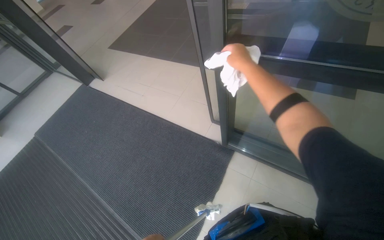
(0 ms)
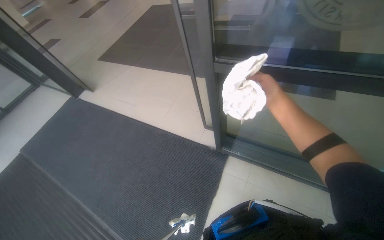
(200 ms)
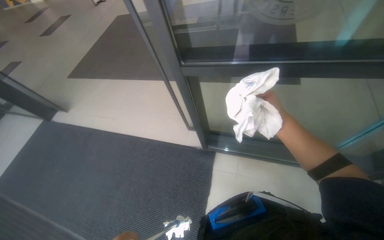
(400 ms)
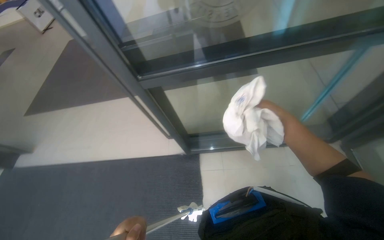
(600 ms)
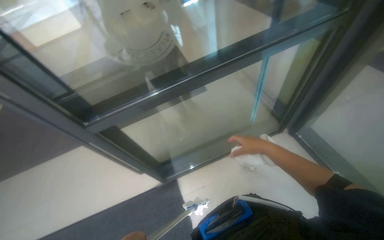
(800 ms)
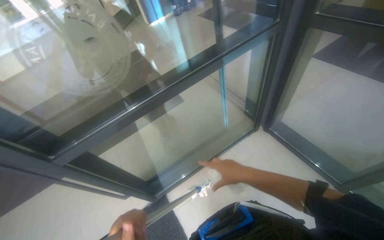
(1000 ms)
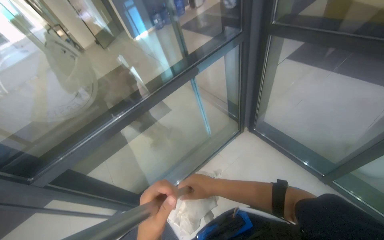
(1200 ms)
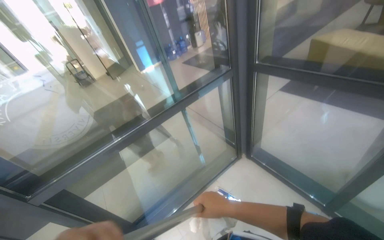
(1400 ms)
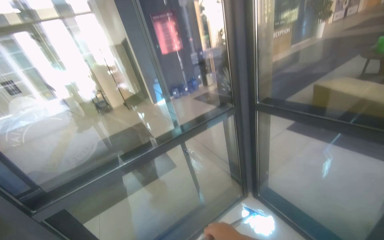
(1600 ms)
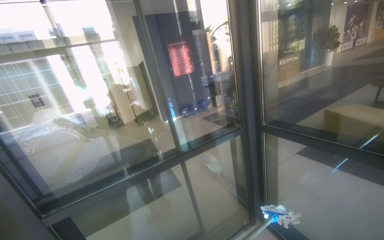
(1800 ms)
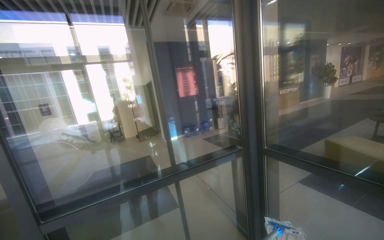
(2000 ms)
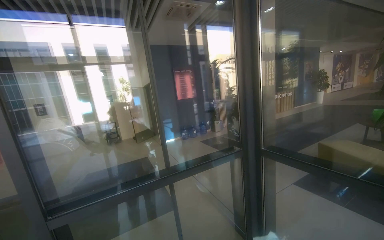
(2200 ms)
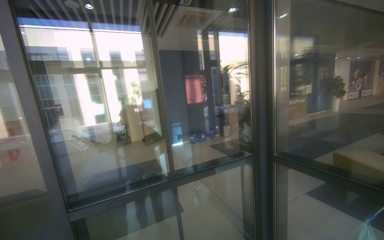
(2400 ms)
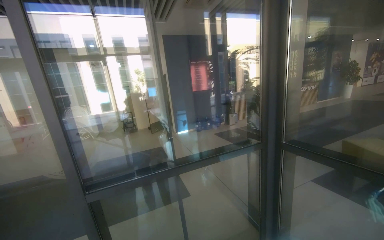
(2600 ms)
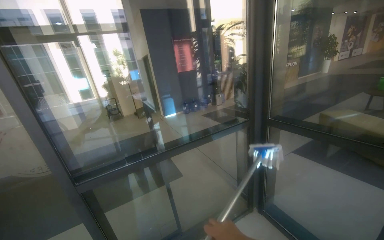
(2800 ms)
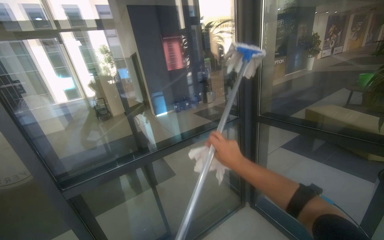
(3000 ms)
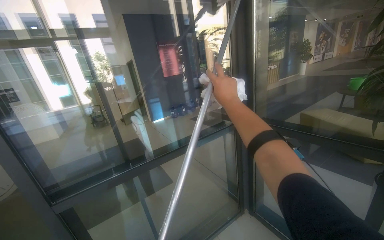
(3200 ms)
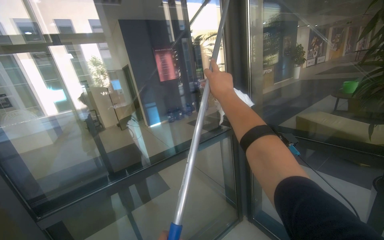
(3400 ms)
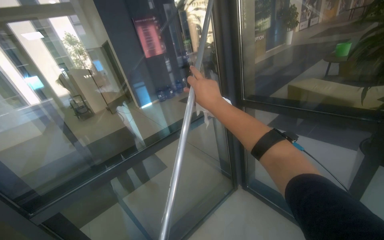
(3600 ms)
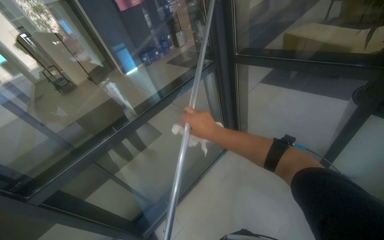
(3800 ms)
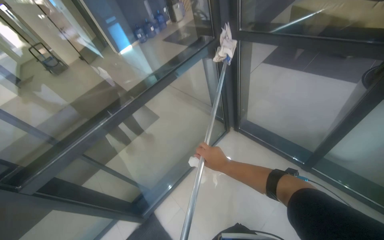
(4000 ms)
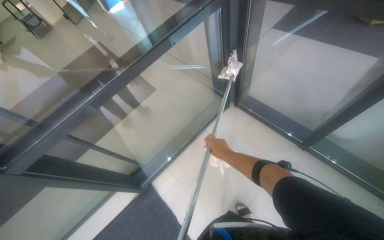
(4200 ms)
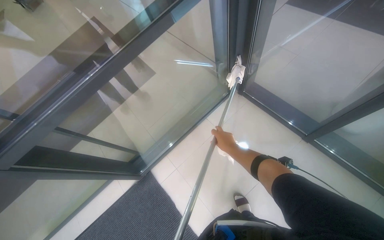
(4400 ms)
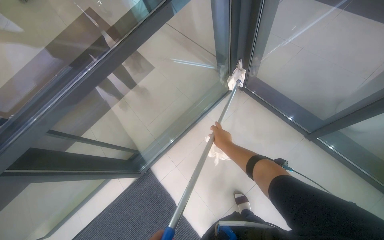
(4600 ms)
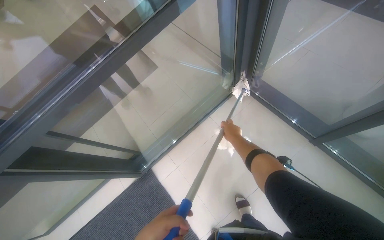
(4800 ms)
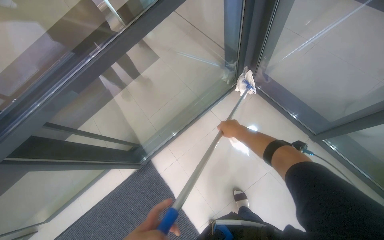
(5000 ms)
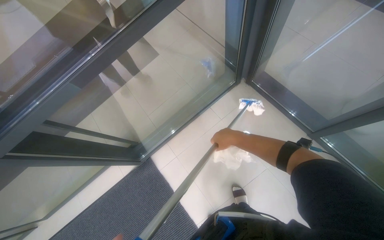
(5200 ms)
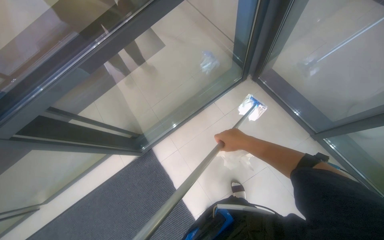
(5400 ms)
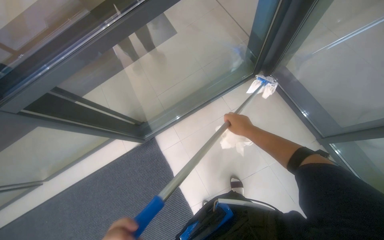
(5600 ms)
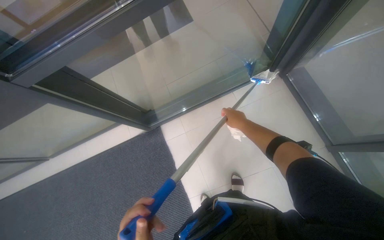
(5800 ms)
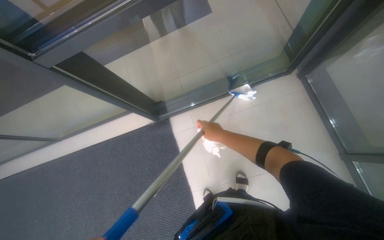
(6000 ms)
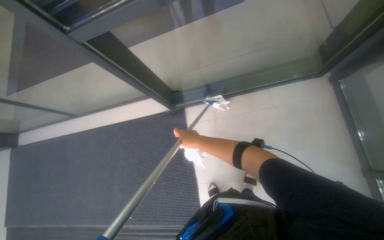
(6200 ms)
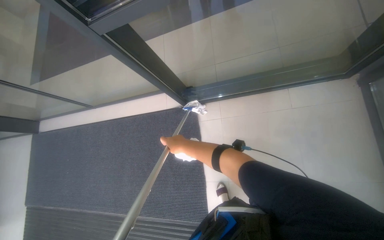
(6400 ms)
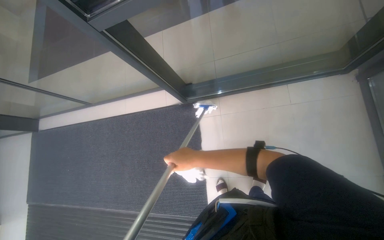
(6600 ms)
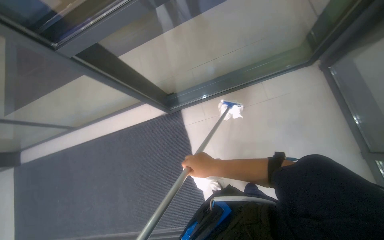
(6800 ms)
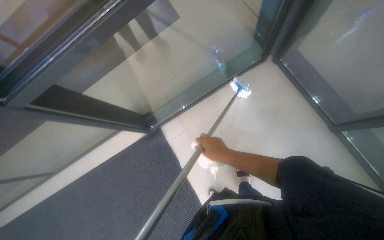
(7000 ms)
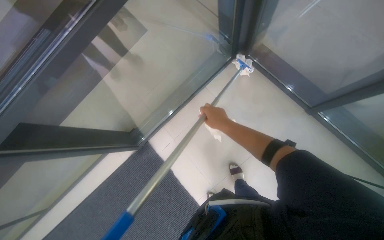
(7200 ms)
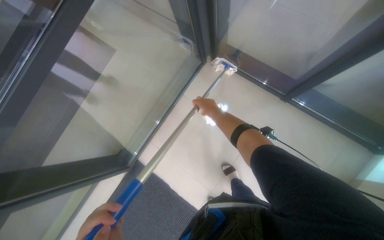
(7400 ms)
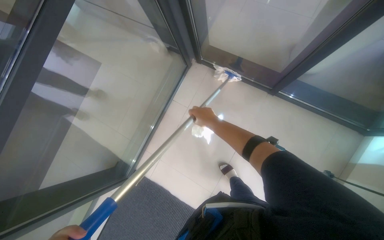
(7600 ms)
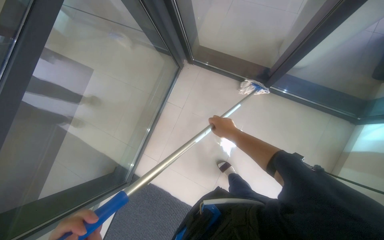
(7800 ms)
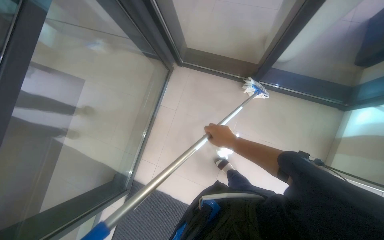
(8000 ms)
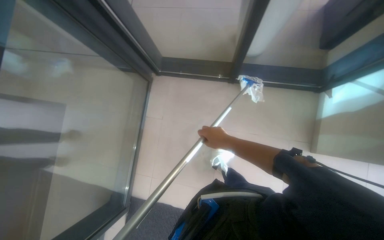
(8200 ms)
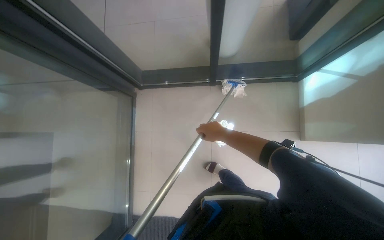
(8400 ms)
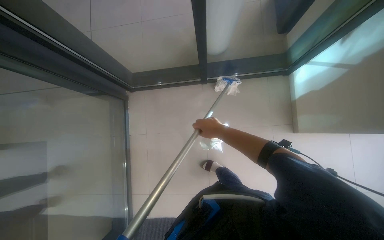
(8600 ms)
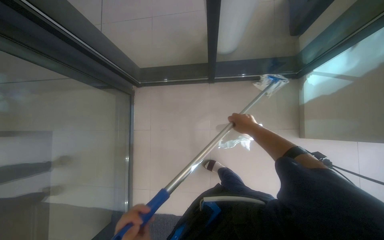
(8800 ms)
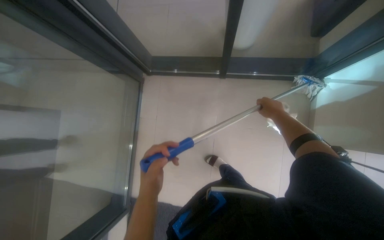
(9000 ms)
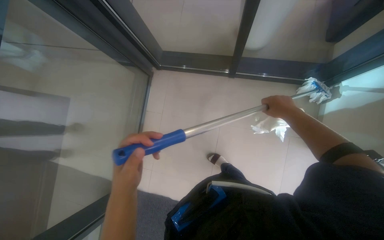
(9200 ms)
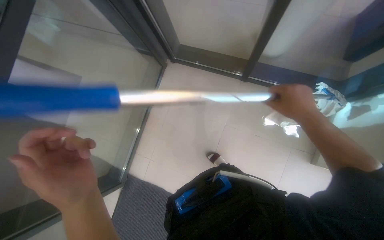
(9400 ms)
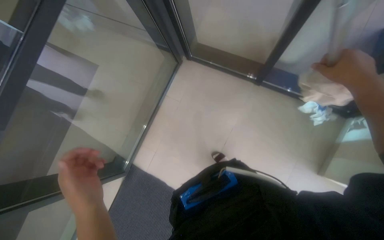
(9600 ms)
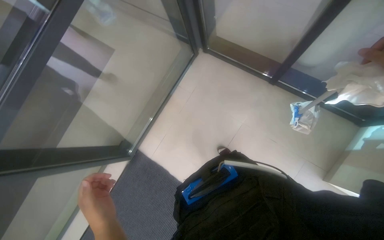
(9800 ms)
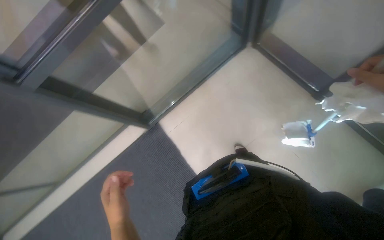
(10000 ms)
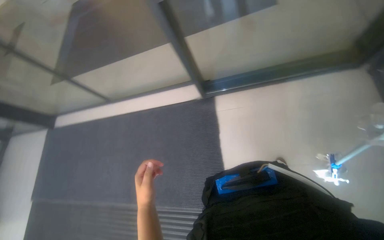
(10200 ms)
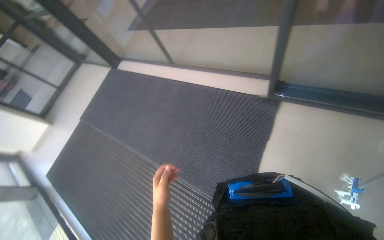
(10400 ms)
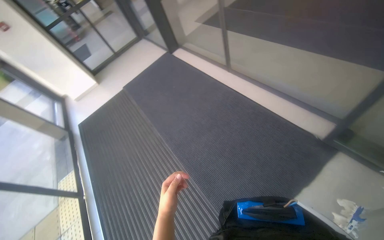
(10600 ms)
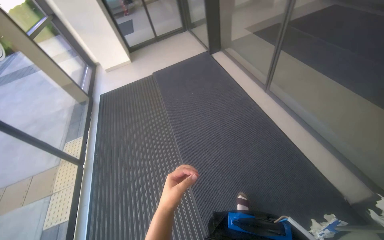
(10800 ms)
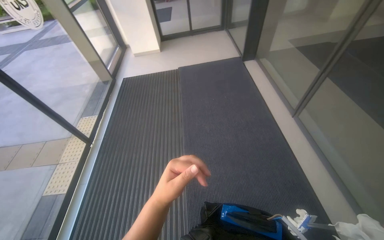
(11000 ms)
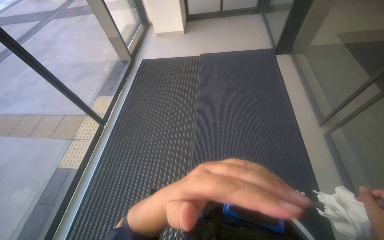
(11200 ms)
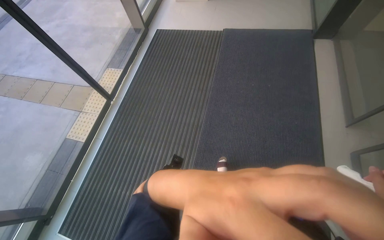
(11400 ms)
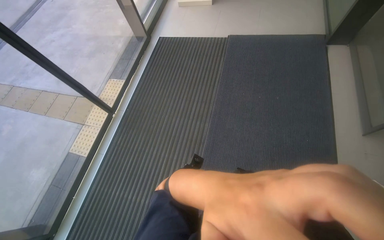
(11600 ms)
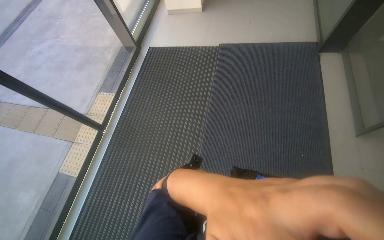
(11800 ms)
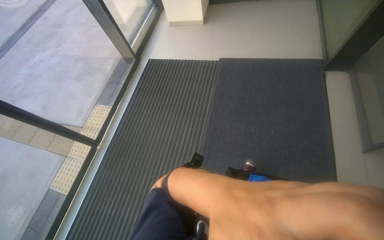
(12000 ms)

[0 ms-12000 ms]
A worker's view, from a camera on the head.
Job: cleaning windows.
The whole recording: Cleaning glass windows with mop. The worker cleans the large glass windows using a mop with a cloth.
0 ms to 1600 ms: The wearer looks roughly 60 degrees further to the right. The camera pitches upward, by approximately 45 degrees.
3000 ms to 4400 ms: The camera pitches downward, by approximately 45 degrees.
4400 ms to 6000 ms: The camera pitches downward, by some 15 degrees. The right hand travels to the left by approximately 20 cm.
6000 ms to 7600 ms: The head turns to the right by some 45 degrees.
9000 ms to 10400 ms: The wearer's head swings approximately 60 degrees to the left.
10400 ms to 12000 ms: The camera is carried roughly 1.5 m. The wearer looks about 75 degrees further to the left. The camera pitches downward, by some 15 degrees.

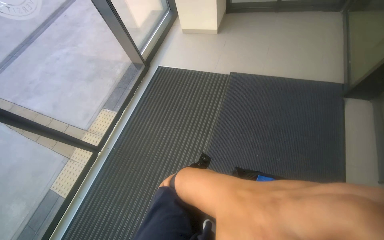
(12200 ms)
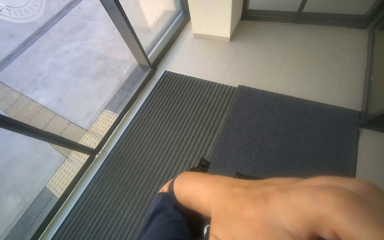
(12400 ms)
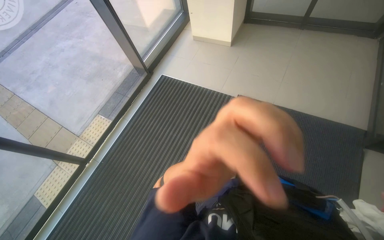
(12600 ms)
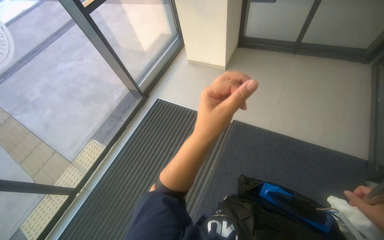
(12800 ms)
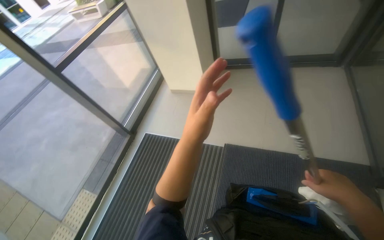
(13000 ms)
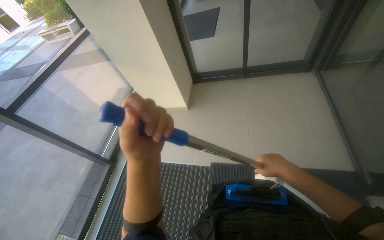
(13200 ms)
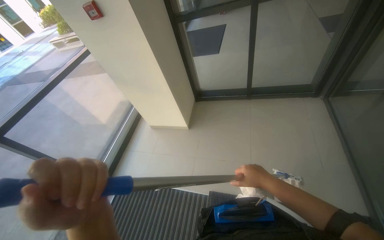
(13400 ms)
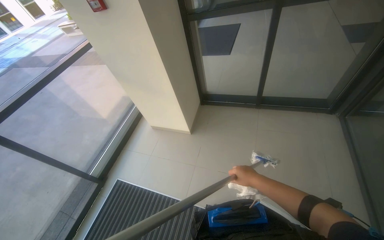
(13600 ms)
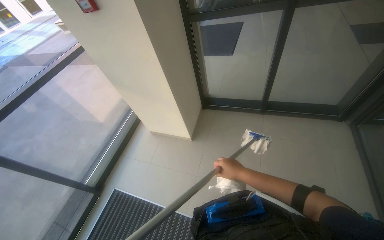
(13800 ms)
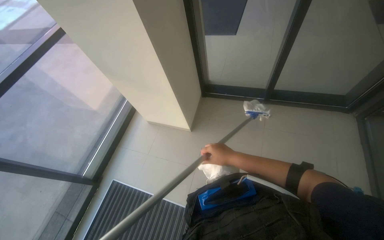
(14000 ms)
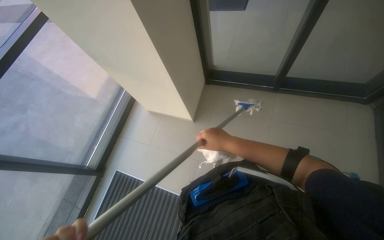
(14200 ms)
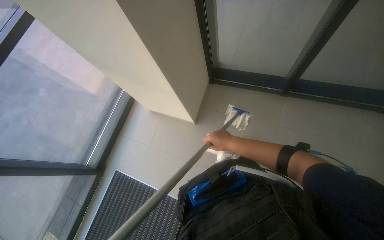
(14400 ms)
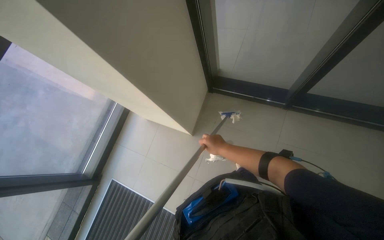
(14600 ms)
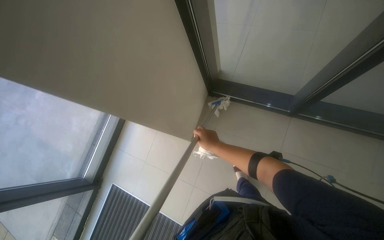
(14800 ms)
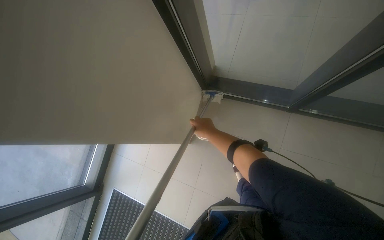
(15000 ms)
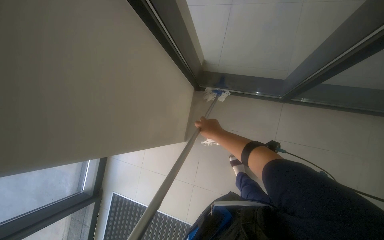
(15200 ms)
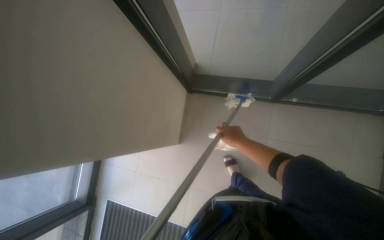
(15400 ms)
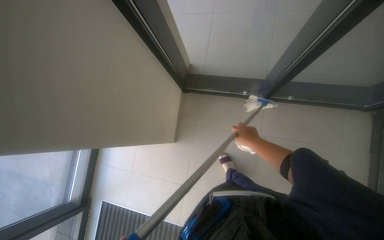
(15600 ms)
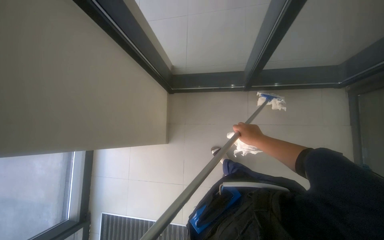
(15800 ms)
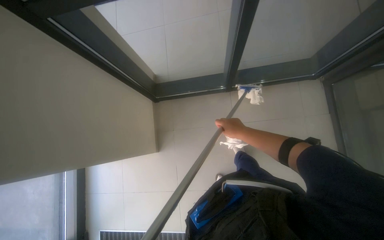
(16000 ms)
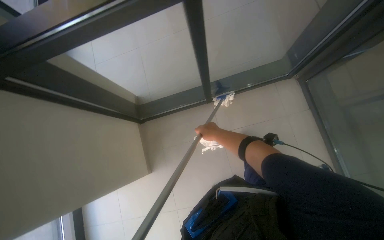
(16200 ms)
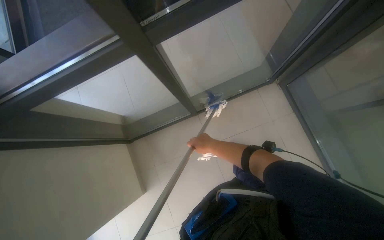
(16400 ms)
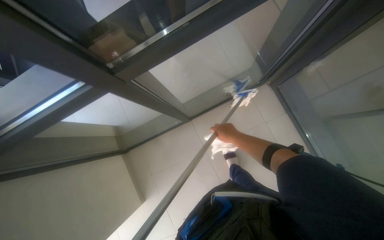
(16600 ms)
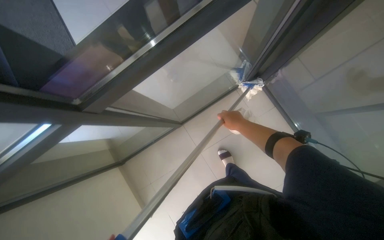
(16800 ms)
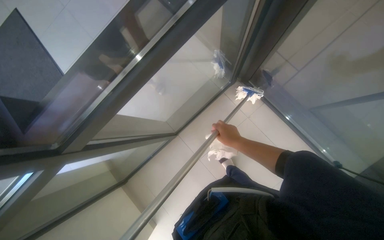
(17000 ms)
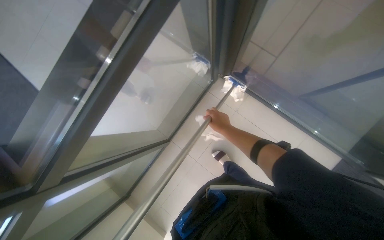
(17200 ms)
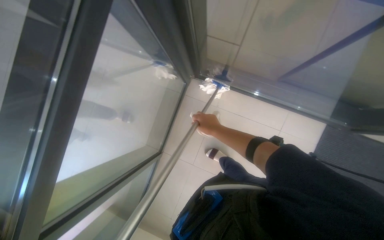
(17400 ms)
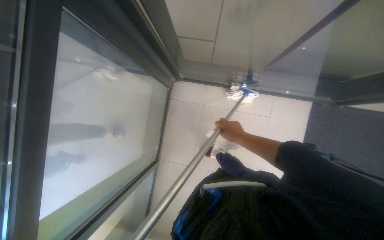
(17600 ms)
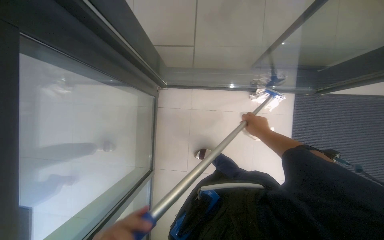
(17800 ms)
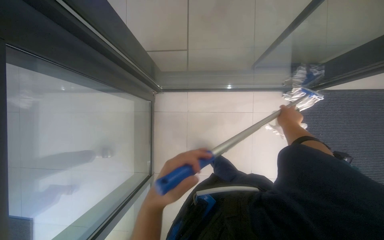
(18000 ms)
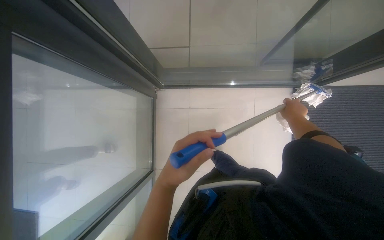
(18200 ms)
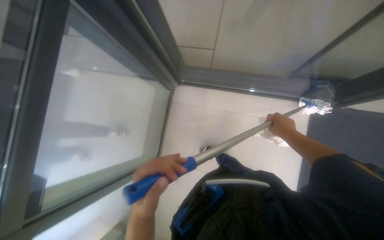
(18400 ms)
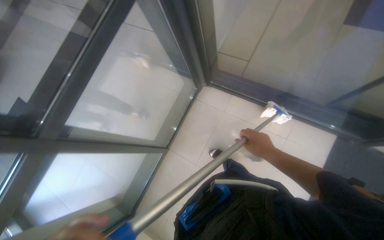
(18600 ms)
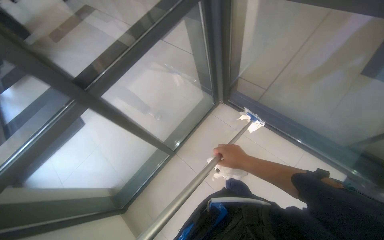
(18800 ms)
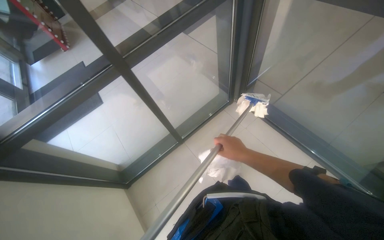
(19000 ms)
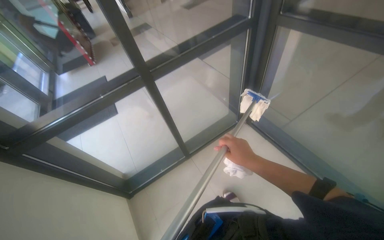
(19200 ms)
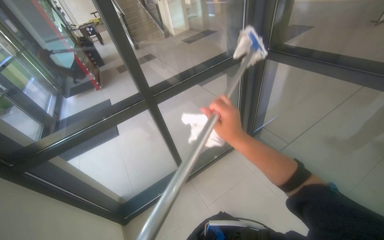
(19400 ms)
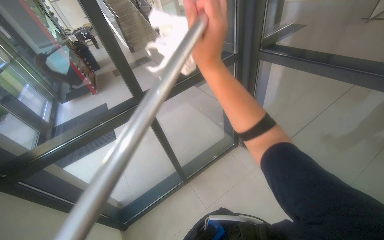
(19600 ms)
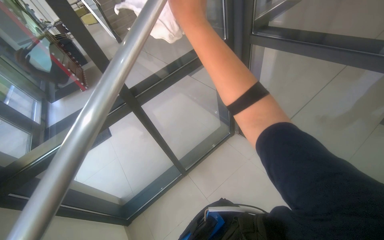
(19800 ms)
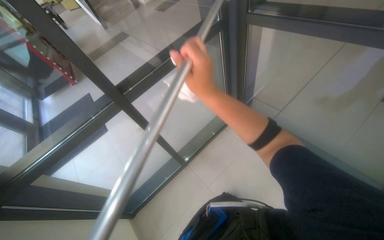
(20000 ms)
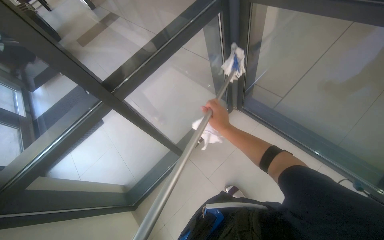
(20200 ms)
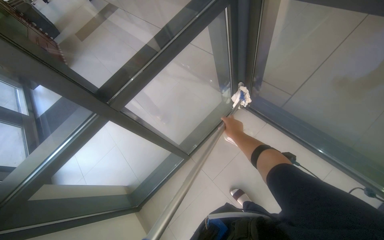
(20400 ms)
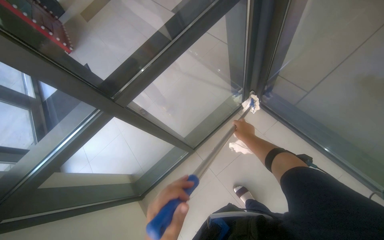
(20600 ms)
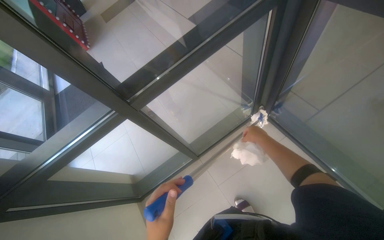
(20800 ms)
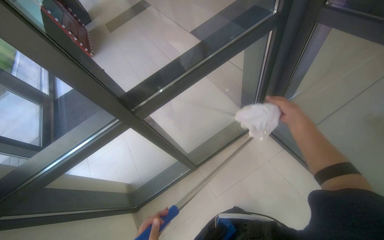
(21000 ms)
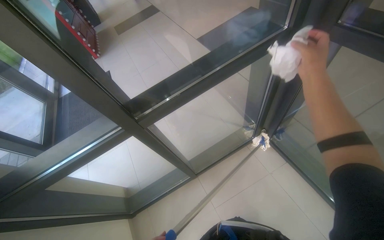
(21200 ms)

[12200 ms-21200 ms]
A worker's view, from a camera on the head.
Job: cleaning windows.
The whole recording: Cleaning glass windows with mop. The worker cleans the large glass windows using a mop with a cloth.
12200 ms to 13800 ms: The head travels about 1.5 m.
13800 ms to 15200 ms: The right hand moves up the picture, some 10 cm.
16600 ms to 18200 ms: The head rotates roughly 45 degrees to the right.
18200 ms to 19800 ms: The wearer's head swings some 50 degrees to the left.
19800 ms to 21200 ms: The view tips downward by approximately 10 degrees. The right hand goes approximately 40 cm farther from the camera and to the right.
